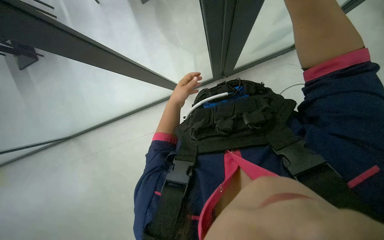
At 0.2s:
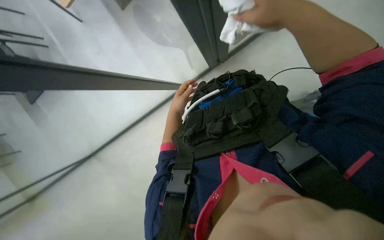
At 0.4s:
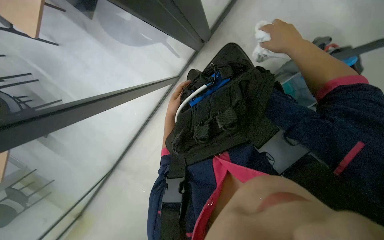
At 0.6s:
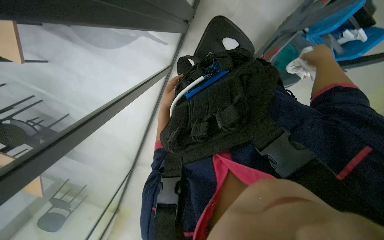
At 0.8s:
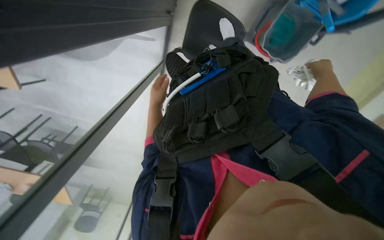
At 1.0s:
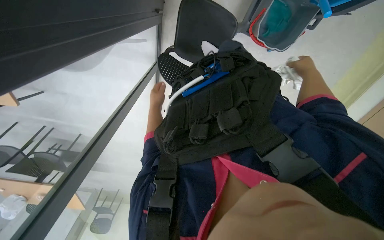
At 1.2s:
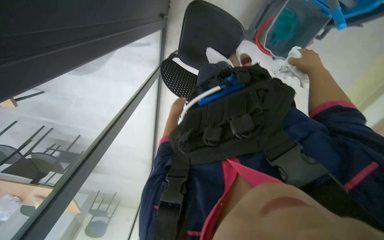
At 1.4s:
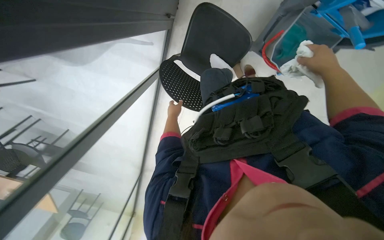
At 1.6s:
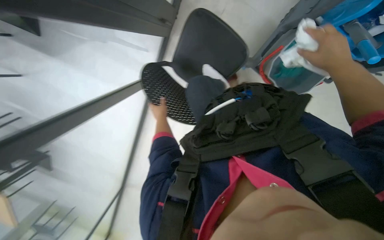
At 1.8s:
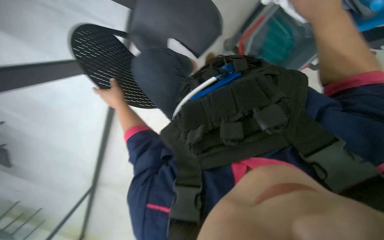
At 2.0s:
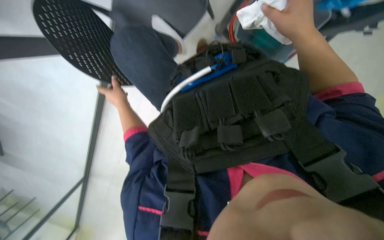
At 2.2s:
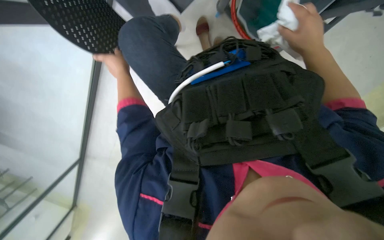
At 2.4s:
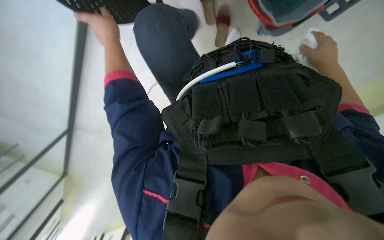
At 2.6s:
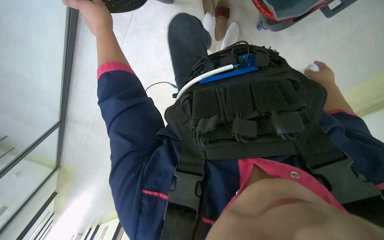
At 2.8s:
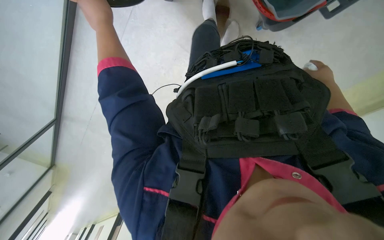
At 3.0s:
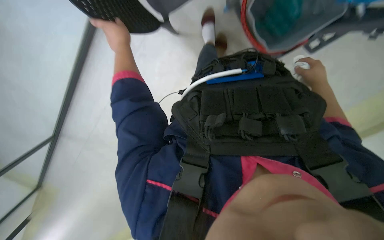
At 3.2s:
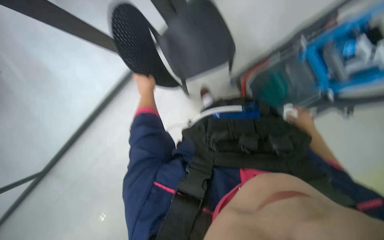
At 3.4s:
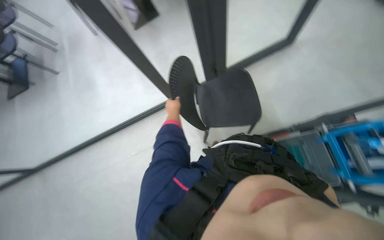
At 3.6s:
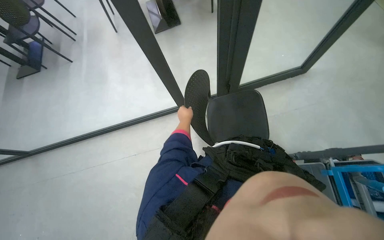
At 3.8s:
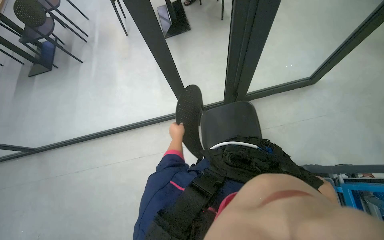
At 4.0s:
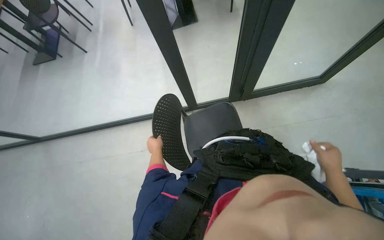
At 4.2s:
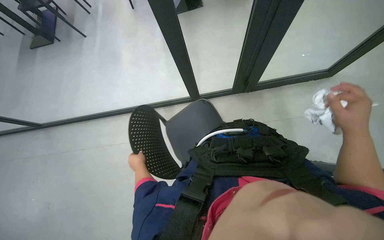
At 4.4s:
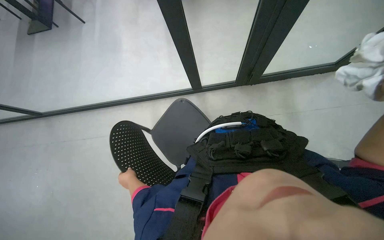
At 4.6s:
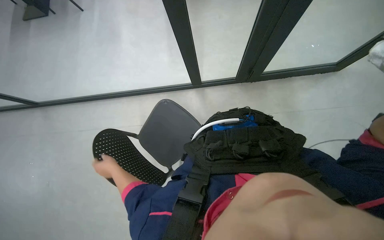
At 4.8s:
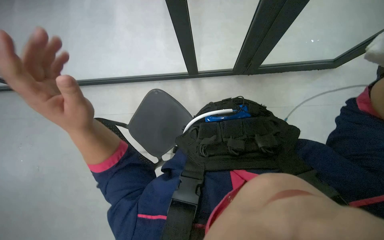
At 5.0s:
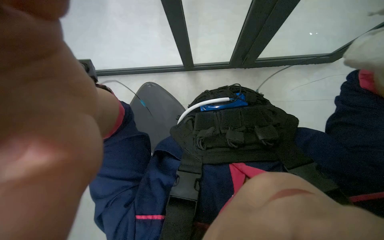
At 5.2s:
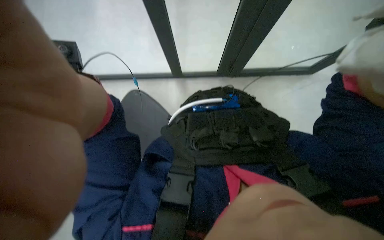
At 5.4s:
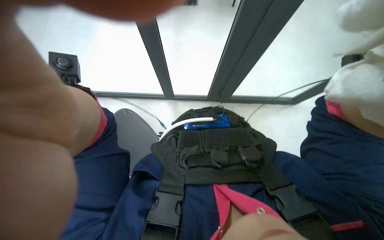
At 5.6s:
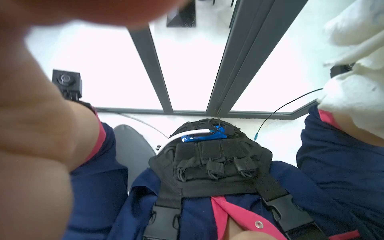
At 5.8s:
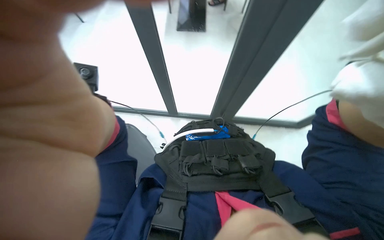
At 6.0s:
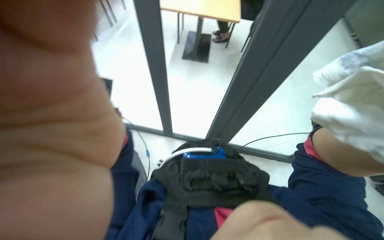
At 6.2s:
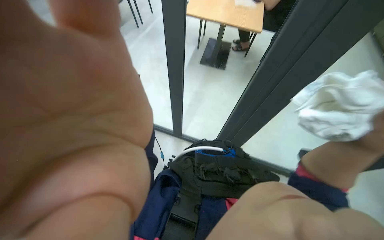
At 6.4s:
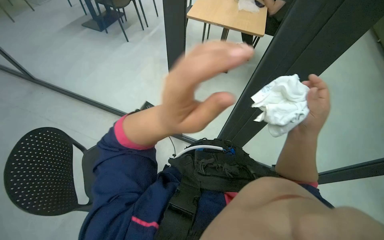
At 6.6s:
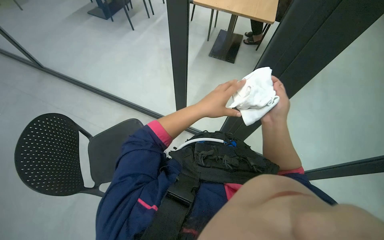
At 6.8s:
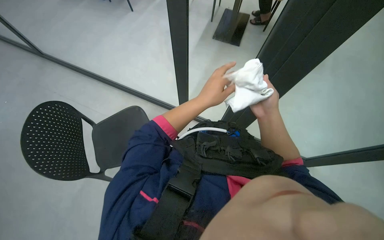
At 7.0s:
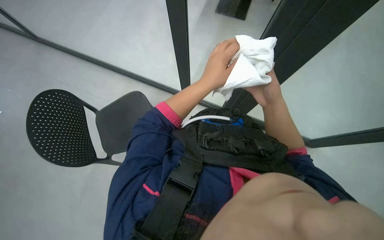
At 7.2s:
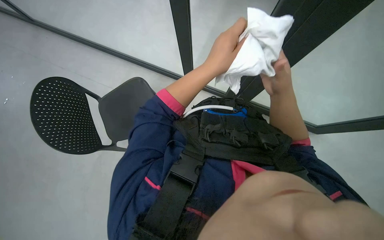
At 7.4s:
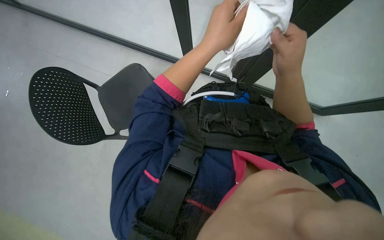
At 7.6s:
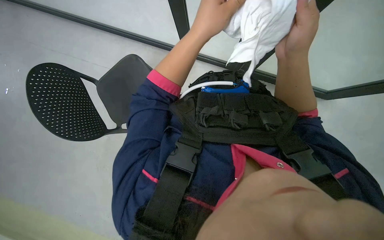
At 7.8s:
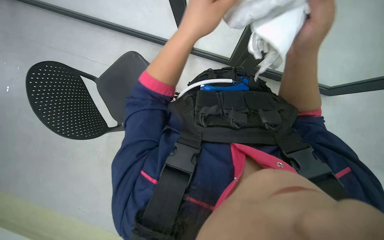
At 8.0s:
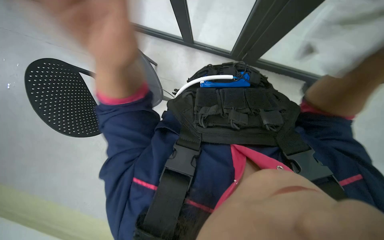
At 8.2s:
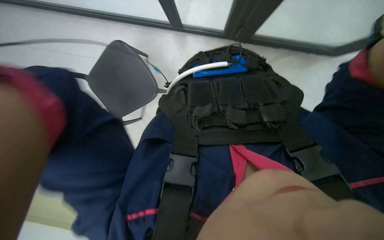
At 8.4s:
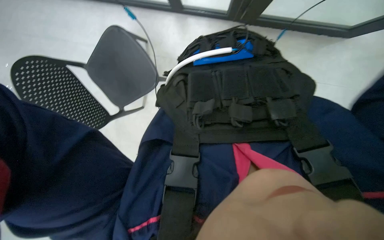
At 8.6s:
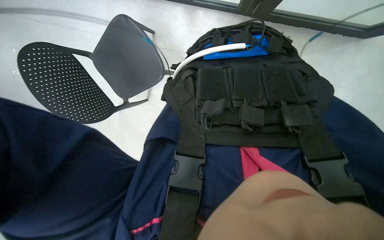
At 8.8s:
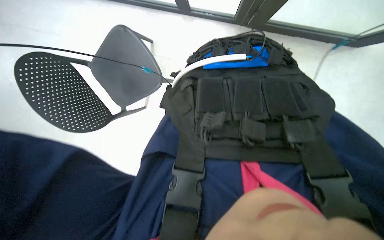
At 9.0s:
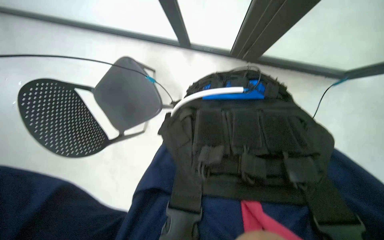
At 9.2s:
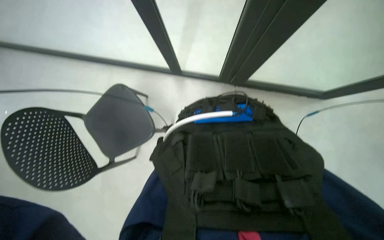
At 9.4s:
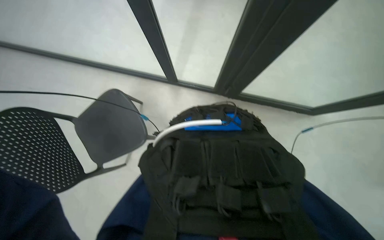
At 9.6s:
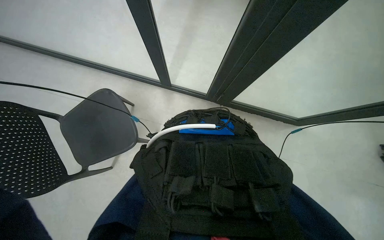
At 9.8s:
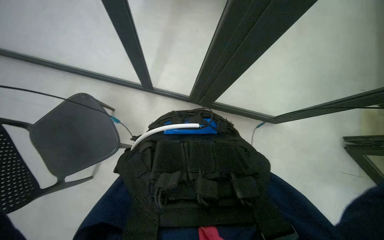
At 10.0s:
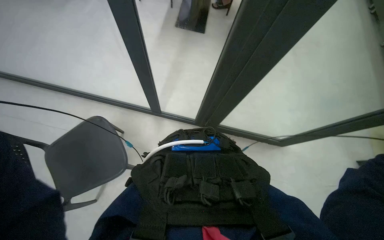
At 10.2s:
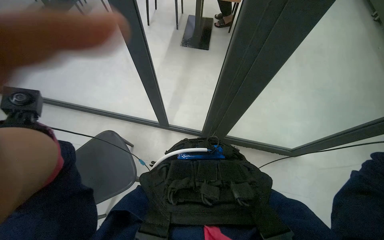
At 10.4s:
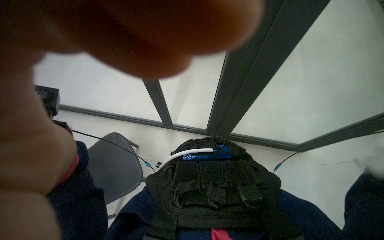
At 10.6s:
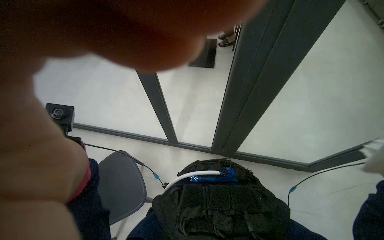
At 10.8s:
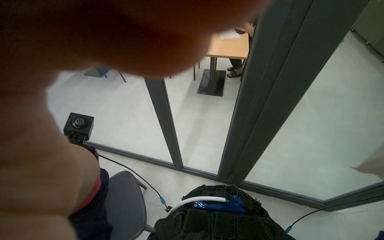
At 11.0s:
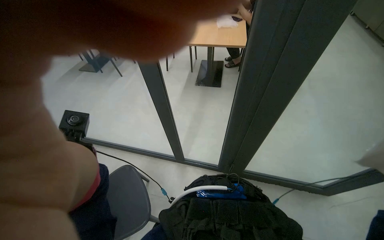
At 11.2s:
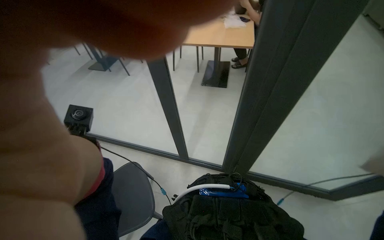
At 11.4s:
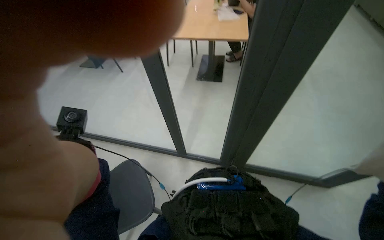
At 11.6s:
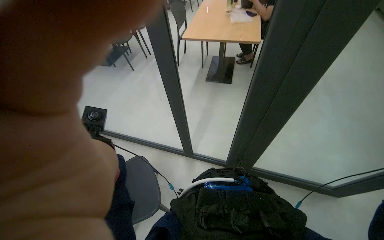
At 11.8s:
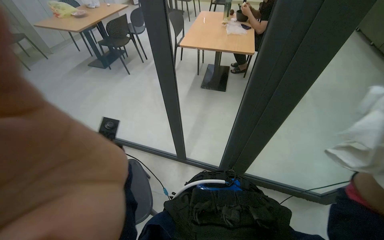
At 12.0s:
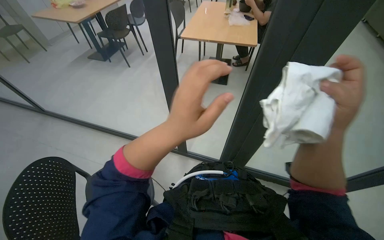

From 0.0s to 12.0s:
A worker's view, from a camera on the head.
Job: wiping surfaces.
The whole recording: Wiping glass partition. The worker wipes the glass partition with a white cloth.
From 0.0s to 1.6s: The left hand travels farther from the camera by about 15 cm, while the right hand shifts some 25 cm to the right and farther from the camera.
From 1.6s to 3.0s: The left hand moves nearer to the camera, to the left and up the picture, approximately 25 cm. The right hand is displaced farther from the camera by about 15 cm.
From 3.0s to 4.4s: The camera pitches upward, by some 35 degrees. Everything in view rotates approximately 45 degrees clockwise.
From 4.4s to 6.0s: The camera pitches upward, by some 15 degrees.
From 6.0s to 7.6s: The wearer looks roughly 30 degrees further downward.
From 9.0s to 10.4s: The wearer looks roughly 30 degrees further upward.
From 10.4s to 12.0s: The view tips upward by some 15 degrees.

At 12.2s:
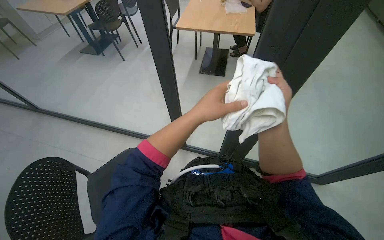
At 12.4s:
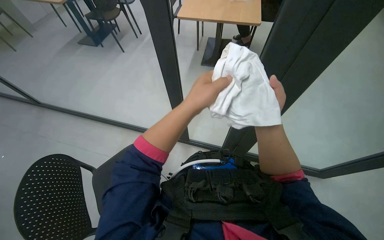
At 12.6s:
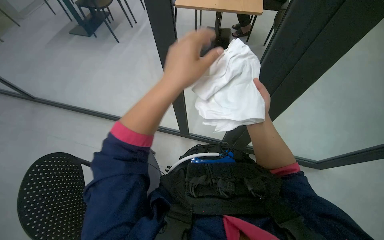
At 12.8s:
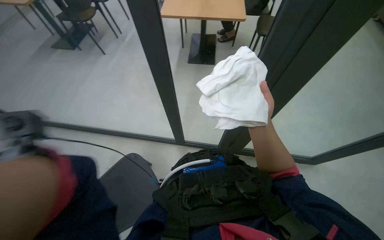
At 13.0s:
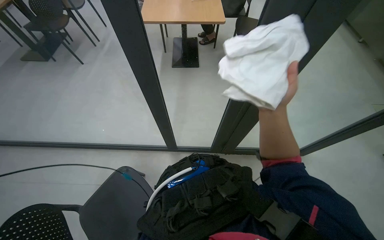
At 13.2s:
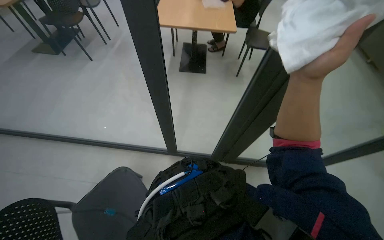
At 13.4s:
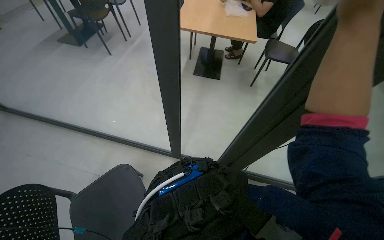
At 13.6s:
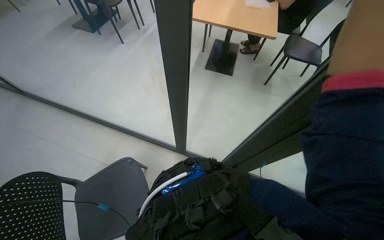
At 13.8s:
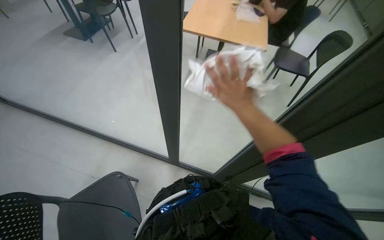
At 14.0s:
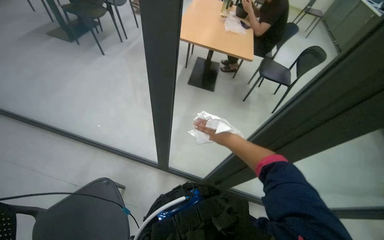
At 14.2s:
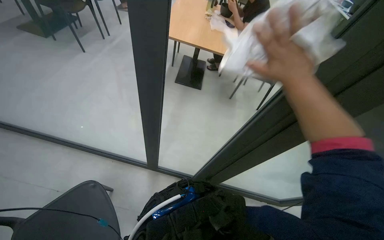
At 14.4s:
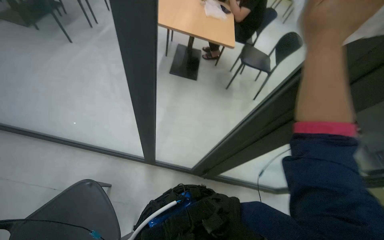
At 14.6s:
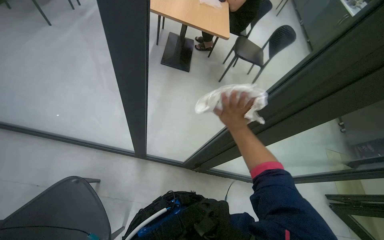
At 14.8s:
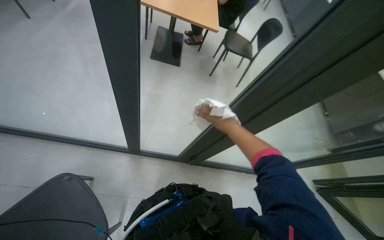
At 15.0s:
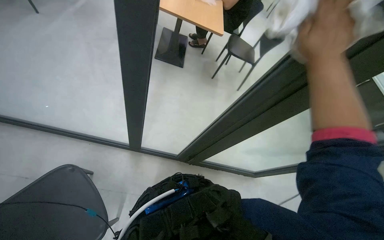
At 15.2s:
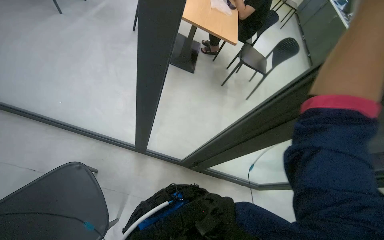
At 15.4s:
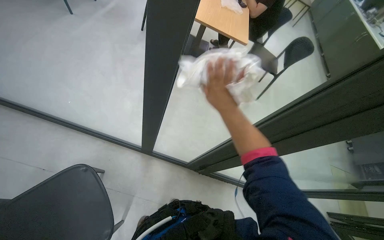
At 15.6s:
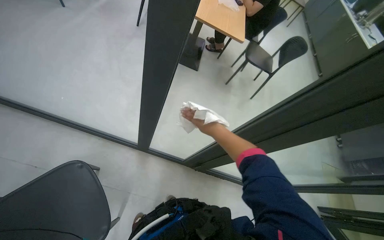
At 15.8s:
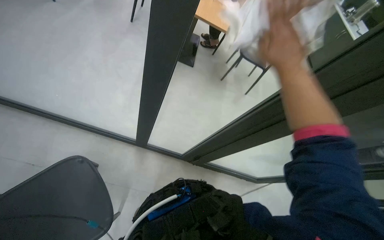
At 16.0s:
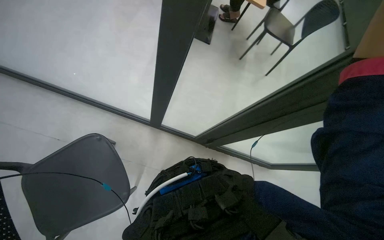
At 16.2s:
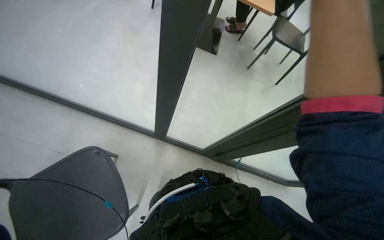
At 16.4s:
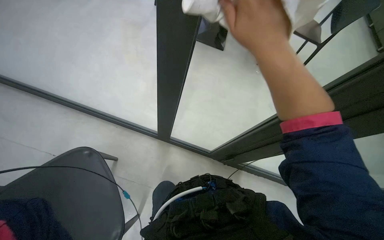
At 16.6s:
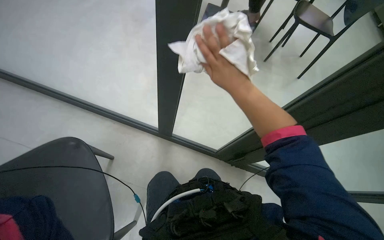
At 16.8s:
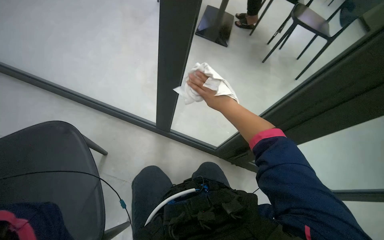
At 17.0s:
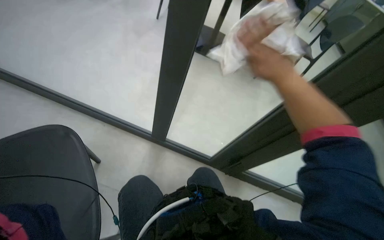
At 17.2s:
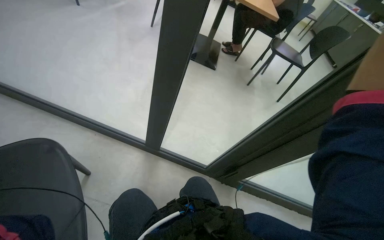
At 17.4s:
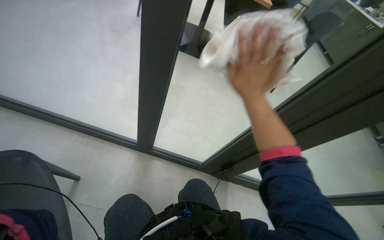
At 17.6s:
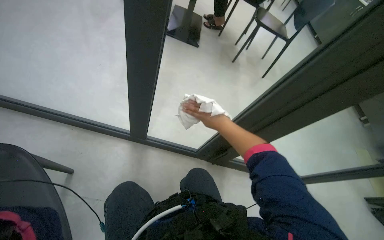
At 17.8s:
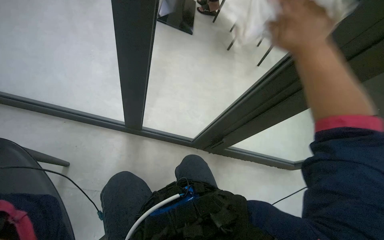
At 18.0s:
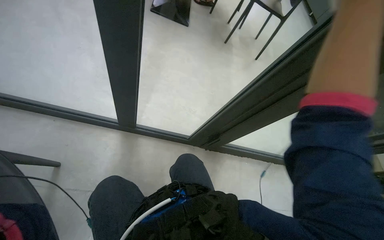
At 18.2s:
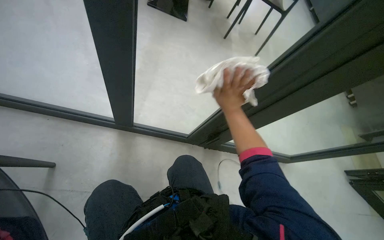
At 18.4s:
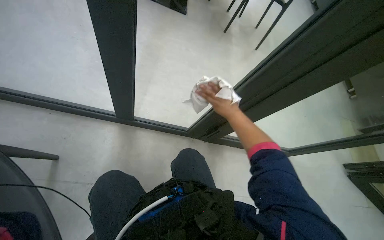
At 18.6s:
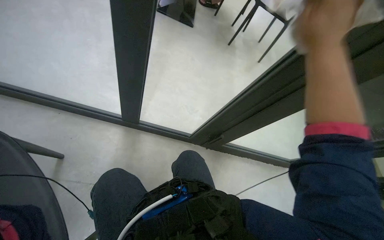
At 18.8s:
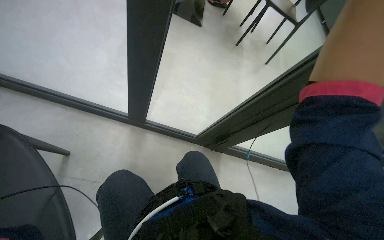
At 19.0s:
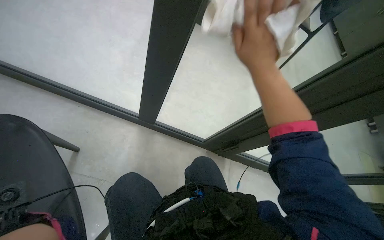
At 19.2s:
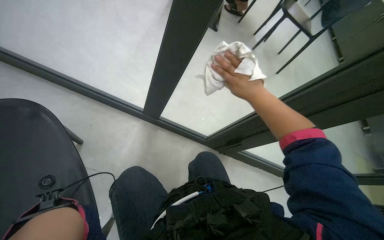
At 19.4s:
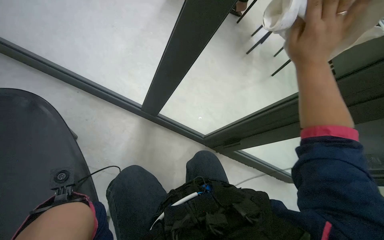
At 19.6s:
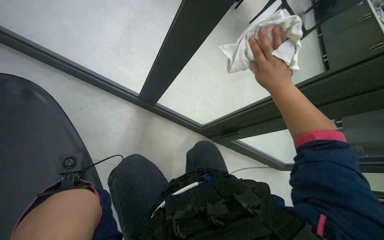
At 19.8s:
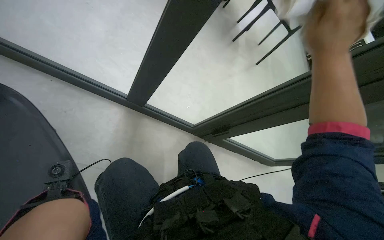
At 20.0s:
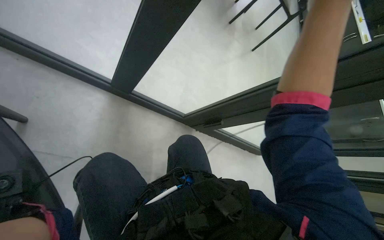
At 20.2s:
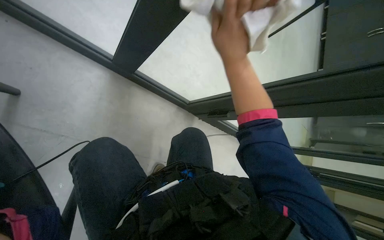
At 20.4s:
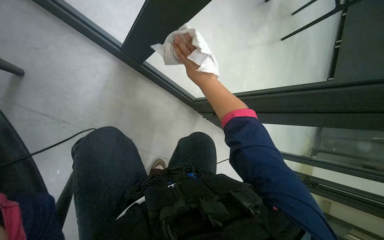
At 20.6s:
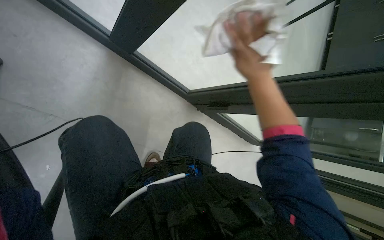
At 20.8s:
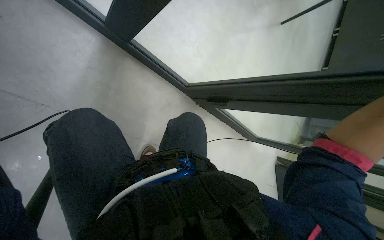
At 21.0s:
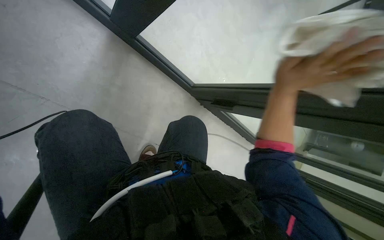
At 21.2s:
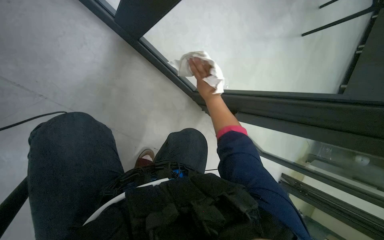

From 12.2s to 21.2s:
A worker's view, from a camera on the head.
Job: wiping surfaces.
The whole recording: Wiping glass partition. The worker wipes the glass partition with a white cloth.
From 13.8s to 15.2s: The view pans to the right by some 15 degrees.
From 16.6s to 18.2s: The right hand moves nearer and farther over about 15 cm, changing direction 4 times.
From 18.2s to 19.8s: The right hand goes nearer and farther, about 20 cm each way, reversing 2 times.
